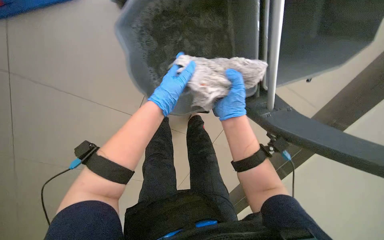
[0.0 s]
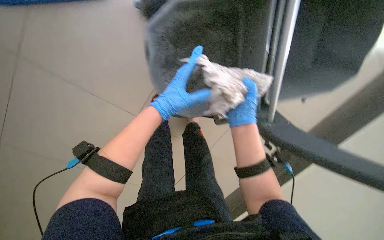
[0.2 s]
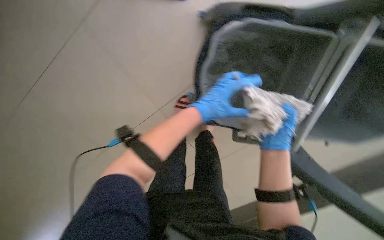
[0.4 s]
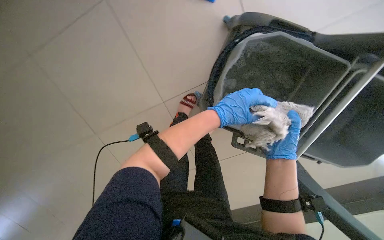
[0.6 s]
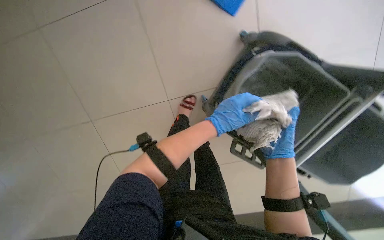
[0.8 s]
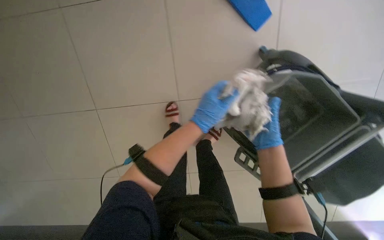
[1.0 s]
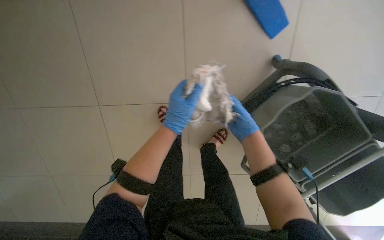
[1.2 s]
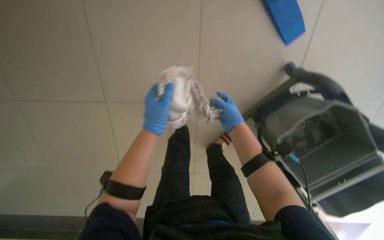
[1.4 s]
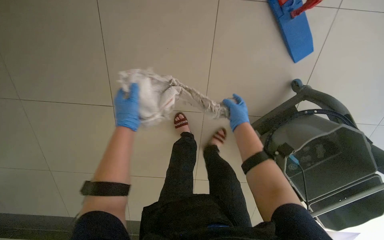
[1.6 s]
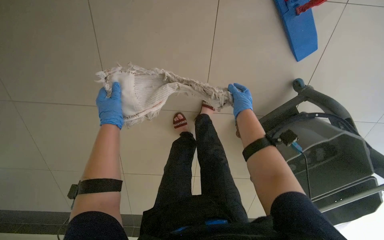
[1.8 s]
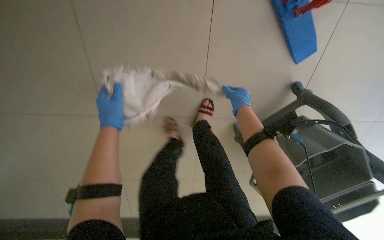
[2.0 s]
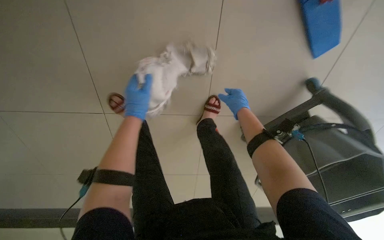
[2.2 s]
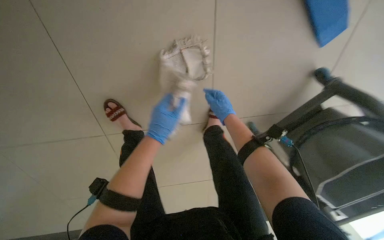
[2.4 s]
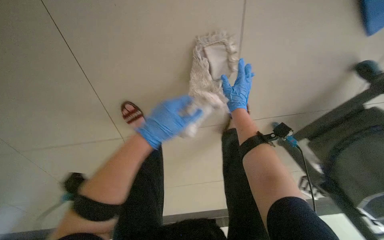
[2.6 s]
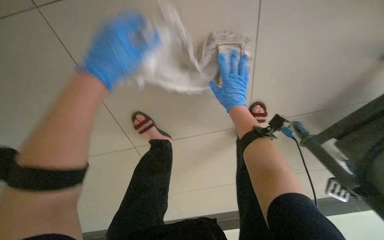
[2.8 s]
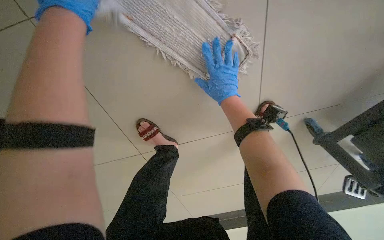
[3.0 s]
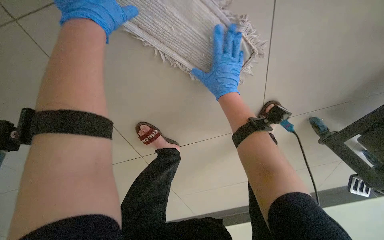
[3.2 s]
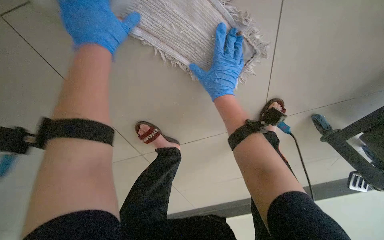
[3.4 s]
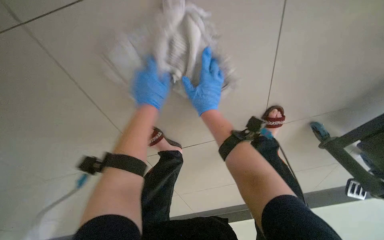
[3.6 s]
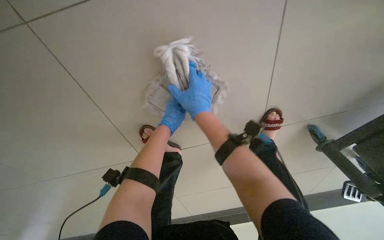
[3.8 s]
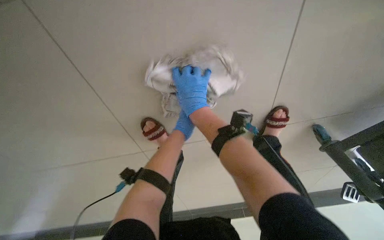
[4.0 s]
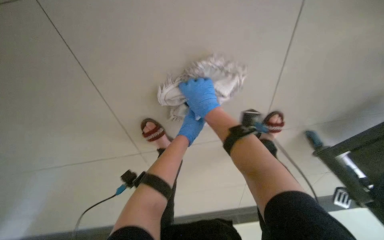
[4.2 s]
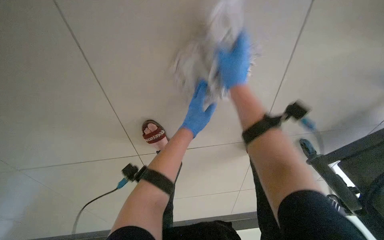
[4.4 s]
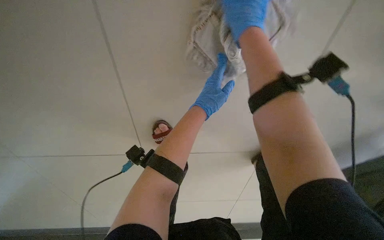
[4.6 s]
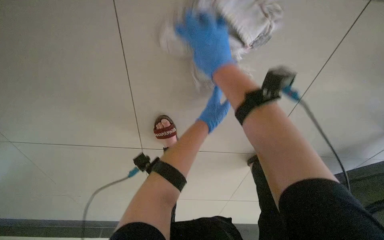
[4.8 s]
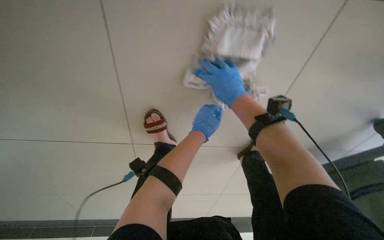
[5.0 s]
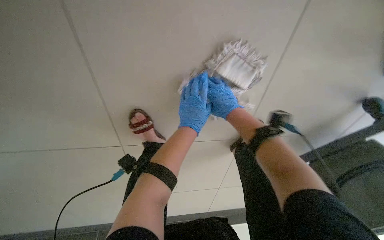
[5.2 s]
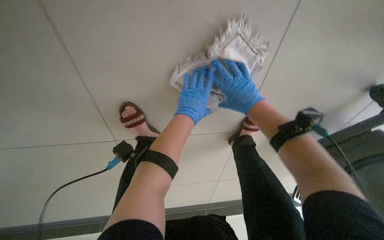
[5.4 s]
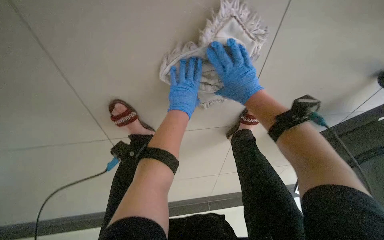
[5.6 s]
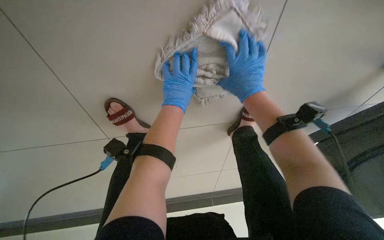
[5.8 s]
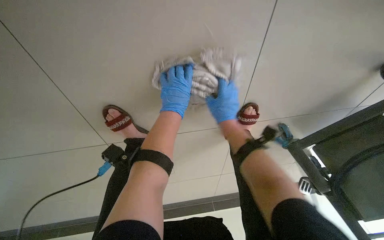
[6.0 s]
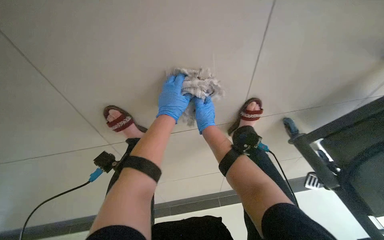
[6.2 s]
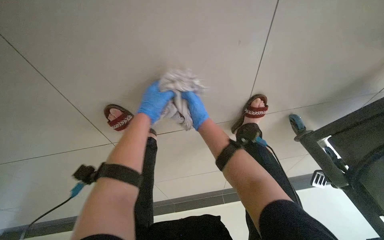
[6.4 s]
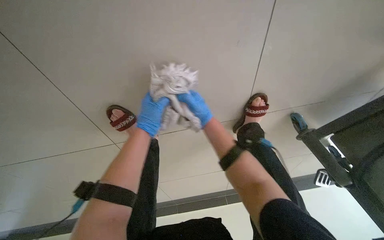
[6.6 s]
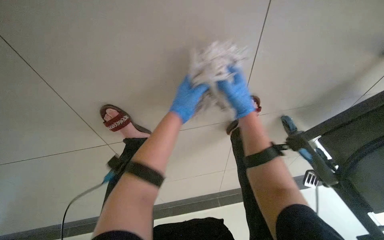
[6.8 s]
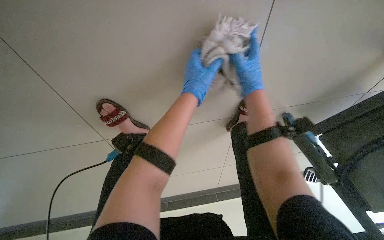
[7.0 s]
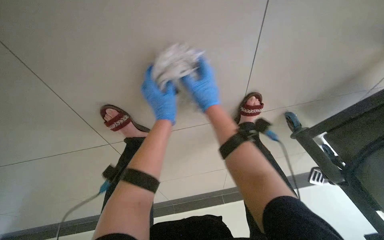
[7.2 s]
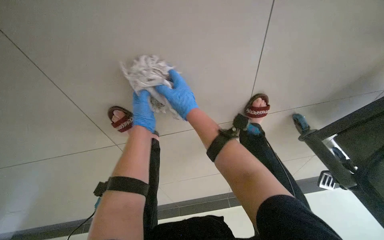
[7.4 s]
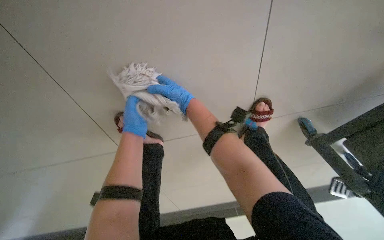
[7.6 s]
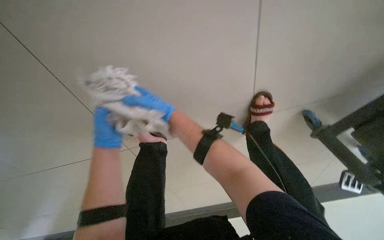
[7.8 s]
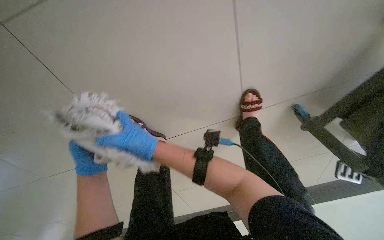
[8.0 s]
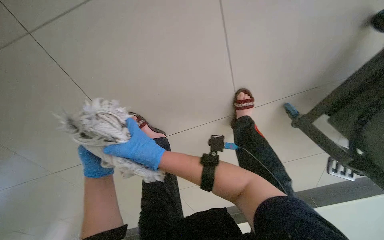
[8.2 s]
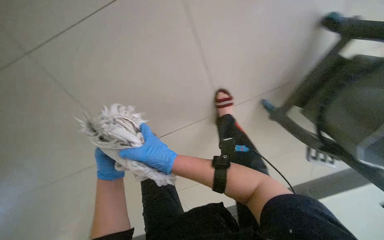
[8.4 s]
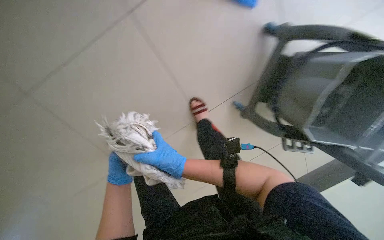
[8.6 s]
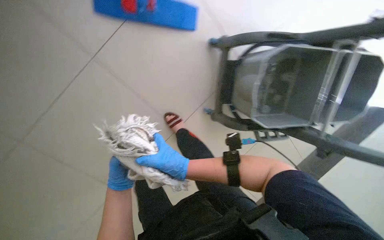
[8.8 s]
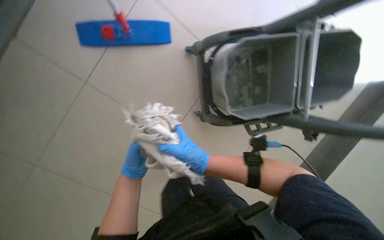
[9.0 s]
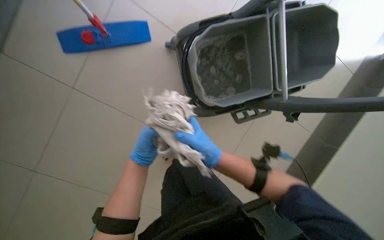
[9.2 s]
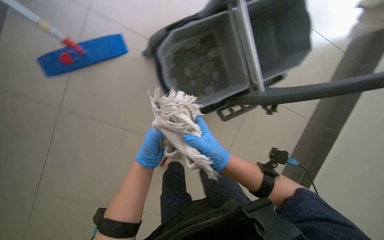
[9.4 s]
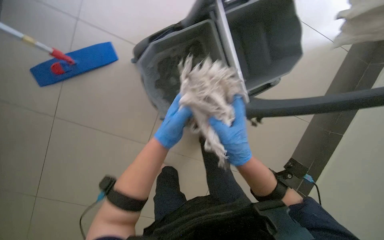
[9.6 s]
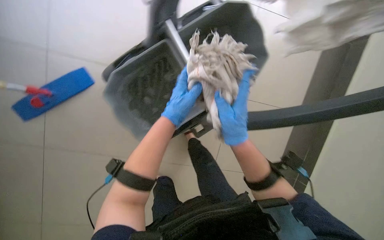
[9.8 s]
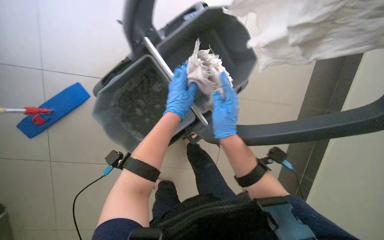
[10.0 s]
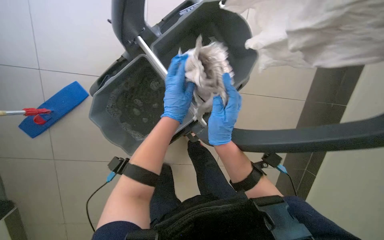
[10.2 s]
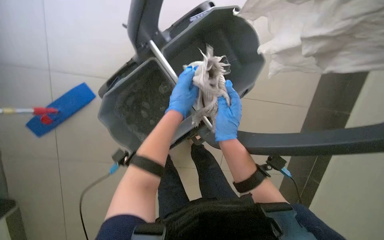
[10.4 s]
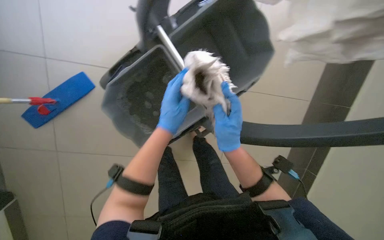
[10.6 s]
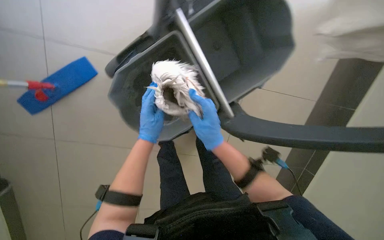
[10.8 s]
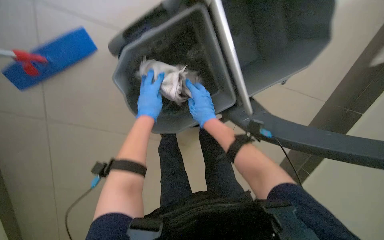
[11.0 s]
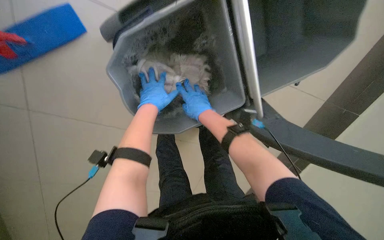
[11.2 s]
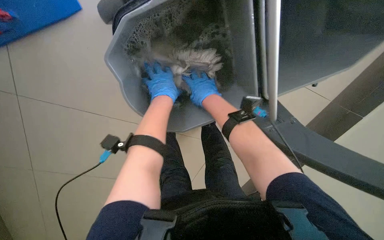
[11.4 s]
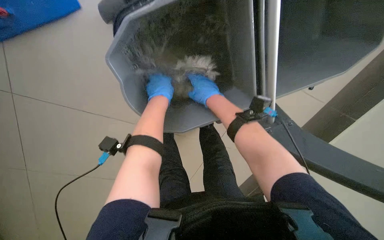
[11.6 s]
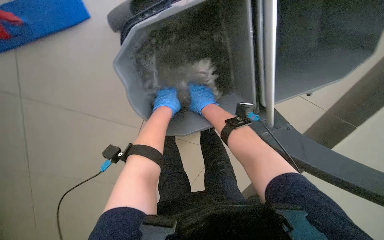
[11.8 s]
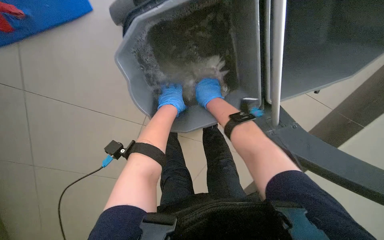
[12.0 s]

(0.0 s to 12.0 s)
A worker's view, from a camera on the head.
Job: preparing cleaning supplies.
The whole recording: Preparing mop for cleaning. The worker removes, cleans, wrings, reattaches, and assembles the mop head and handle.
0.0 s - 1.6 s: The scene turns about 40 degrees clockwise in the picture.
1.6 s - 3.0 s: The right hand moves to the left and up the picture, roughly 30 cm. The left hand goes some 30 cm up the picture.
3.0 s - 4.4 s: The left hand is displaced to the right and farther from the camera by roughly 30 cm; the right hand is displaced nearer to the camera by about 10 cm.
4.4 s - 6.0 s: The right hand is displaced down the picture and farther from the camera by roughly 15 cm.
6.0 s - 7.6 s: The left hand goes left and right, roughly 20 cm each way, reversing 2 times; the right hand moves left and right over approximately 20 cm, changing direction 2 times.
7.6 s - 9.0 s: The right hand heads down the picture, covering about 15 cm.
9.0 s - 10.4 s: The left hand heads up the picture, to the right and nearer to the camera, covering about 40 cm, while the right hand goes about 25 cm to the right and up the picture.
10.4 s - 12.0 s: The wearer looks about 20 degrees further downward. The right hand goes some 15 cm farther from the camera and up the picture; the left hand travels down the picture and back again, about 10 cm each way.

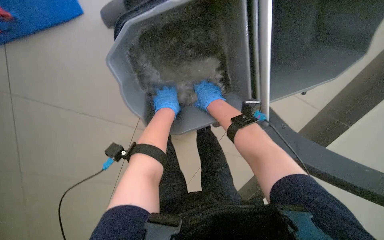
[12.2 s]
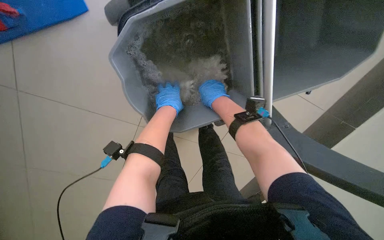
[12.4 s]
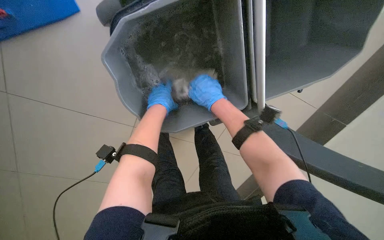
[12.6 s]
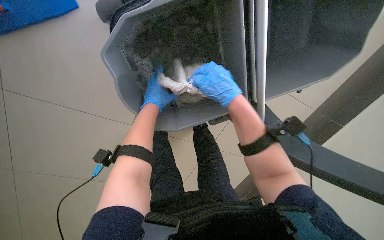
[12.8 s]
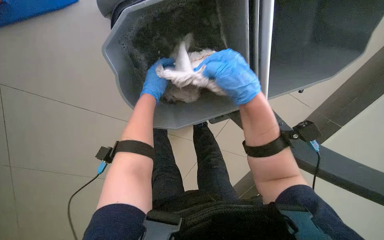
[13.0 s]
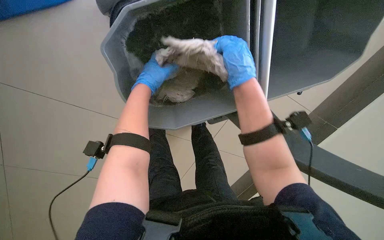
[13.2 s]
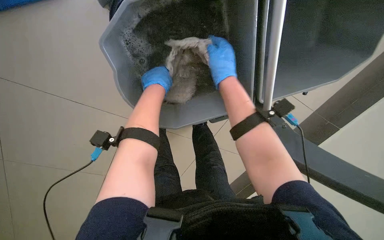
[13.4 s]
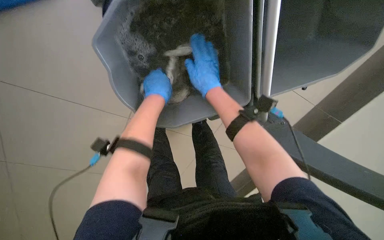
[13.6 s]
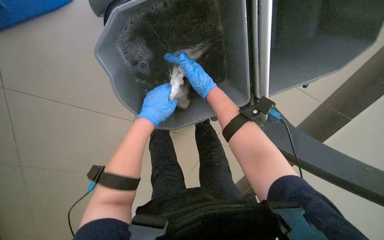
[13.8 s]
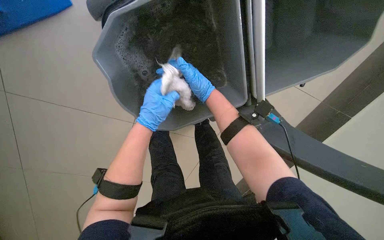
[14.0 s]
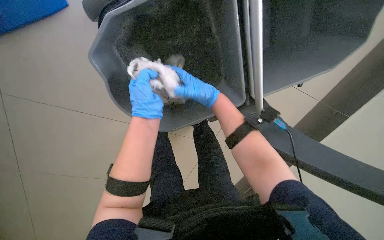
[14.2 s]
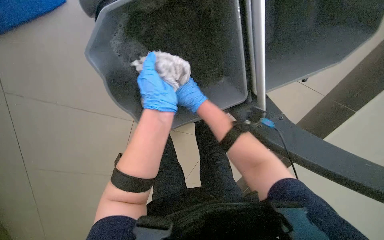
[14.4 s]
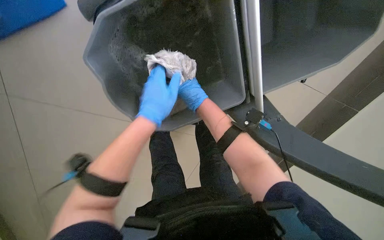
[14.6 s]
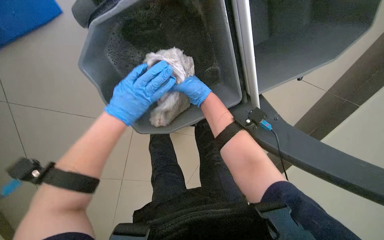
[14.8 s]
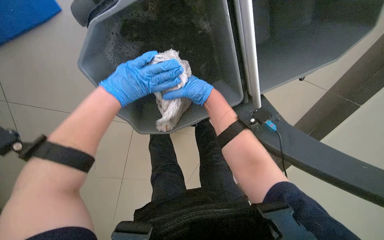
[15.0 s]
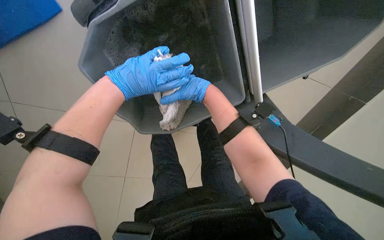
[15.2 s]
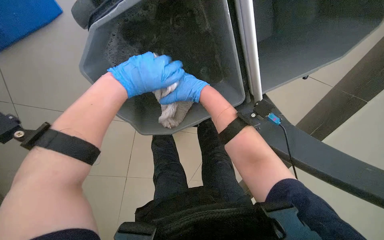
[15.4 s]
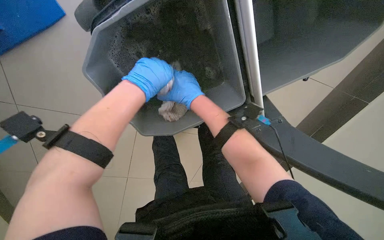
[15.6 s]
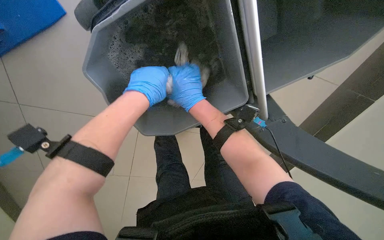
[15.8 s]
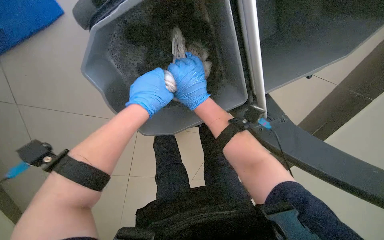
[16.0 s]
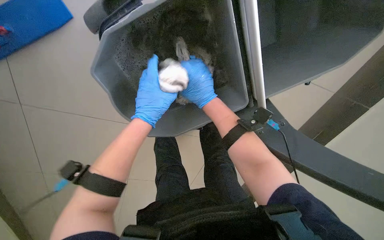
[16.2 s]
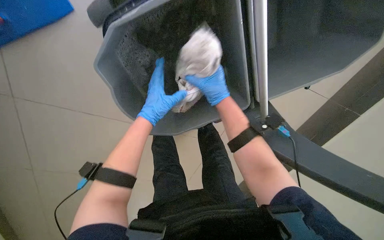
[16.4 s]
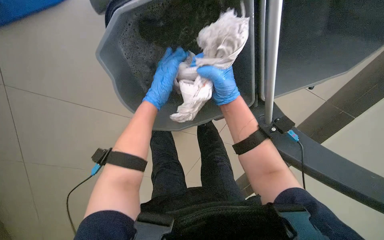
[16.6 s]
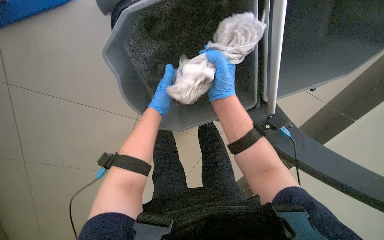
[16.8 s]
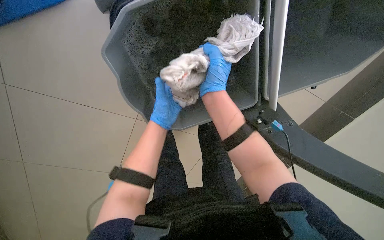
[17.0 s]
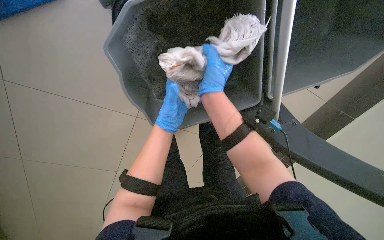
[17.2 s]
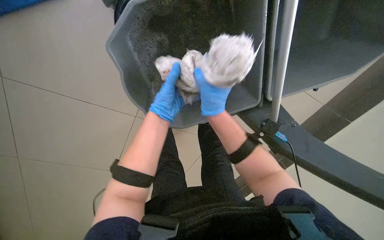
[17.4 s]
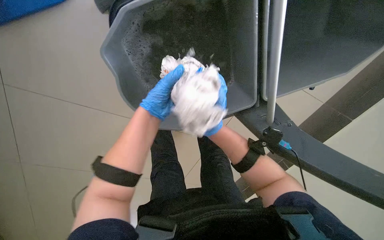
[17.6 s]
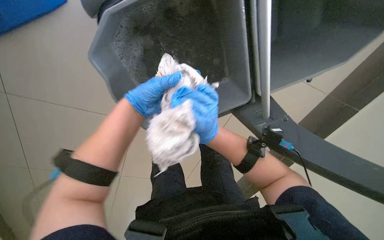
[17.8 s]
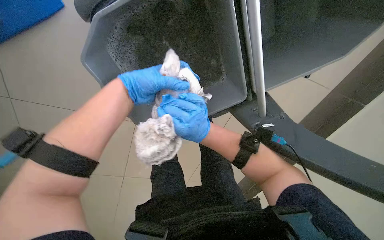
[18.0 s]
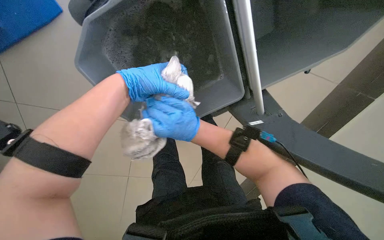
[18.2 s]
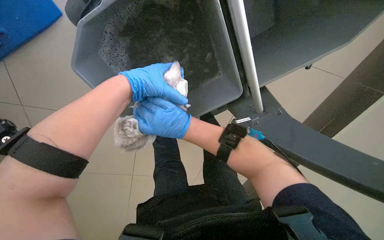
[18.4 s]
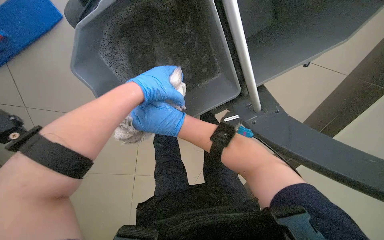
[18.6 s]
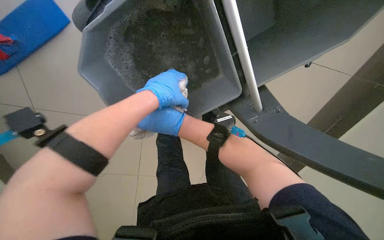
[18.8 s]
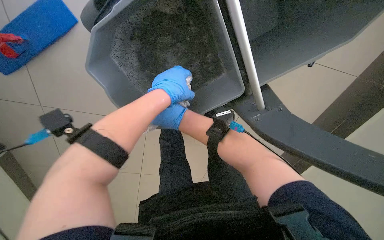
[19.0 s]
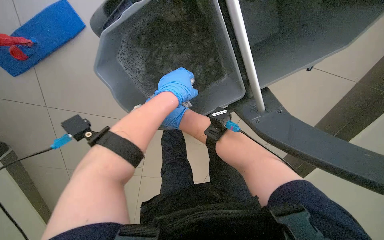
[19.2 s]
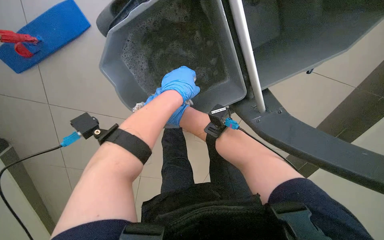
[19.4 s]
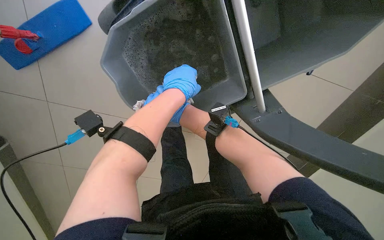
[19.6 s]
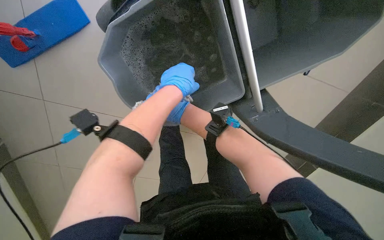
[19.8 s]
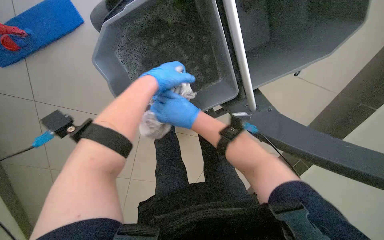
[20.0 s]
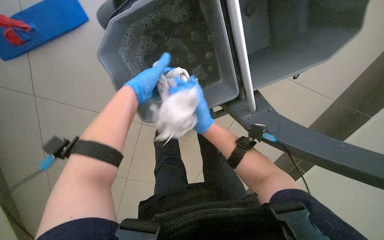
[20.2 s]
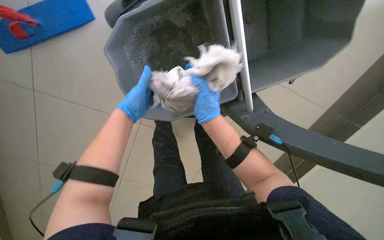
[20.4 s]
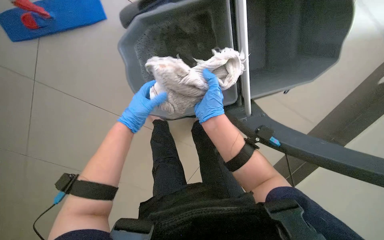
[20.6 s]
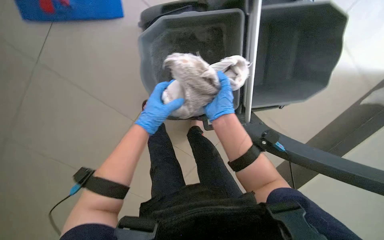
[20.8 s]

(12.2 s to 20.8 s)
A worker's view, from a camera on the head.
Job: preparing cleaning supplies.
The whole recording: Preparing mop for cleaning. The worker removes, cleans, wrings, reattaches, and assembles the mop head and handle.
13.6 s - 15.0 s: The left hand heads nearer to the camera, covering about 10 cm.
15.0 s - 16.6 s: The left hand shifts some 10 cm farther from the camera.
16.6 s - 18.0 s: The right hand moves down the picture, approximately 10 cm. The left hand shifts roughly 10 cm nearer to the camera.
18.0 s - 19.4 s: The right hand heads farther from the camera, covering approximately 15 cm; the left hand goes roughly 10 cm to the right.
19.4 s - 20.8 s: The right hand goes approximately 10 cm nearer to the camera; the left hand travels down the picture and to the left by roughly 20 cm.
